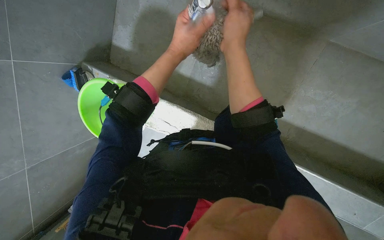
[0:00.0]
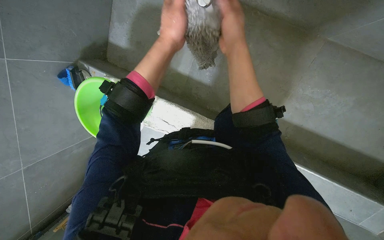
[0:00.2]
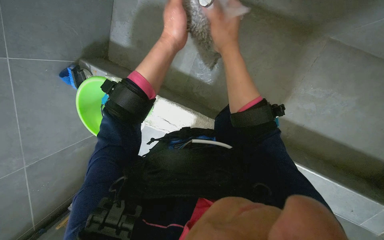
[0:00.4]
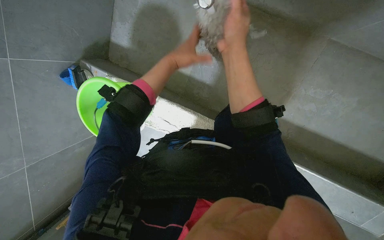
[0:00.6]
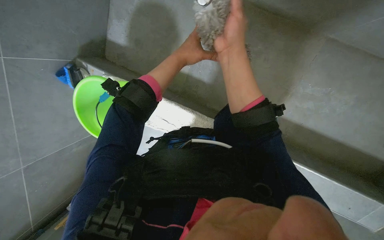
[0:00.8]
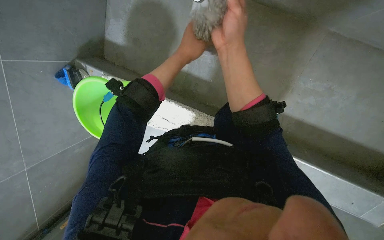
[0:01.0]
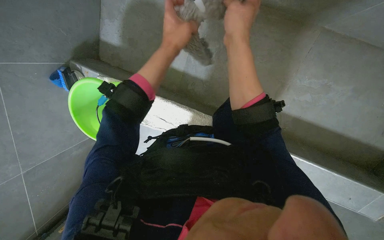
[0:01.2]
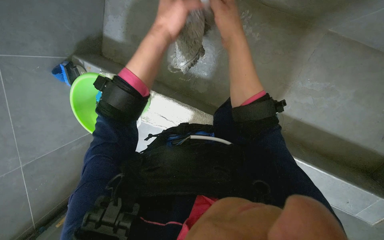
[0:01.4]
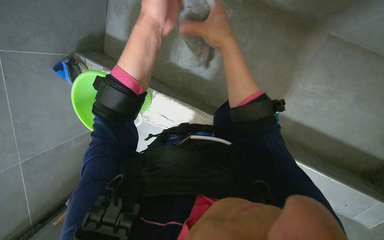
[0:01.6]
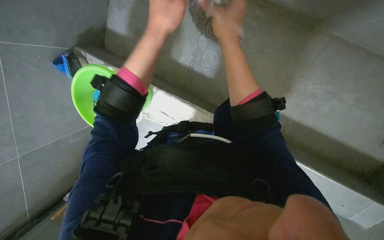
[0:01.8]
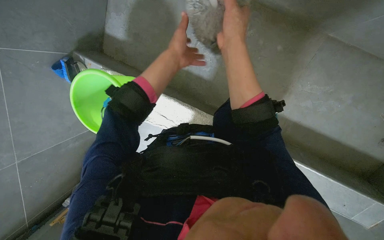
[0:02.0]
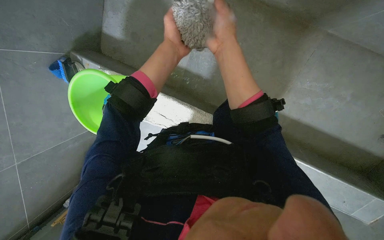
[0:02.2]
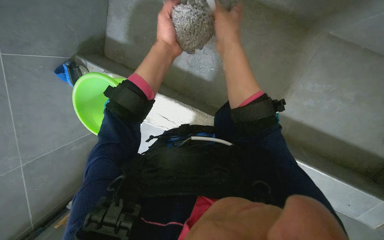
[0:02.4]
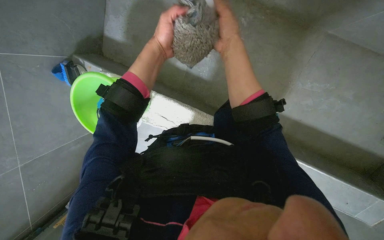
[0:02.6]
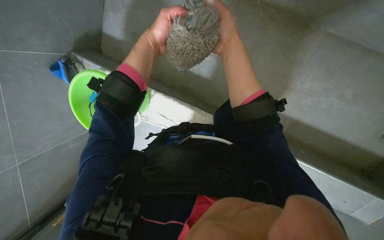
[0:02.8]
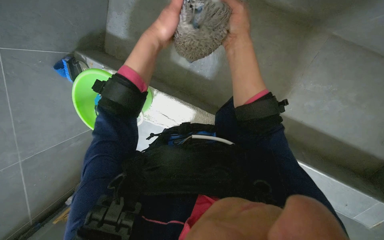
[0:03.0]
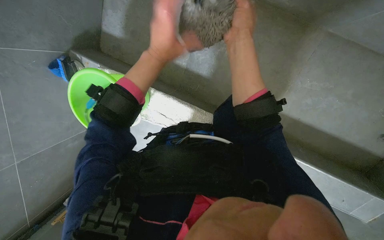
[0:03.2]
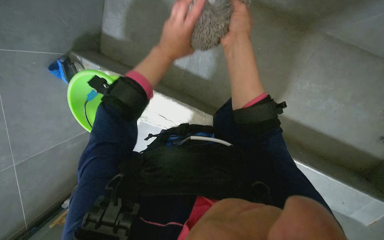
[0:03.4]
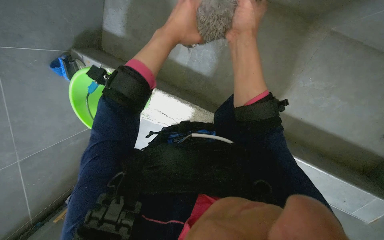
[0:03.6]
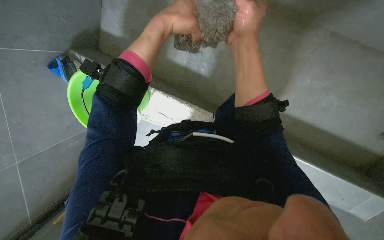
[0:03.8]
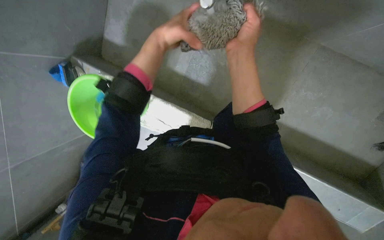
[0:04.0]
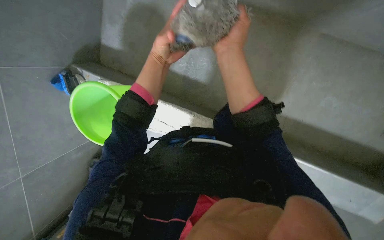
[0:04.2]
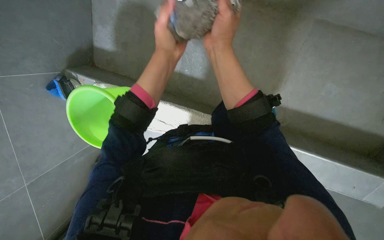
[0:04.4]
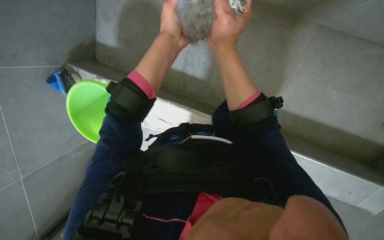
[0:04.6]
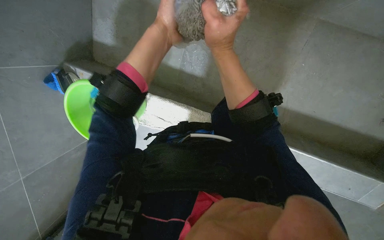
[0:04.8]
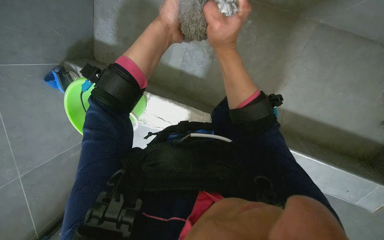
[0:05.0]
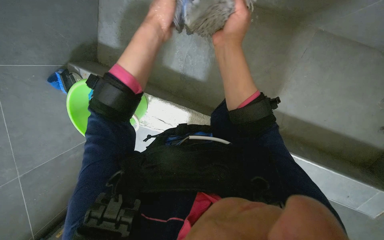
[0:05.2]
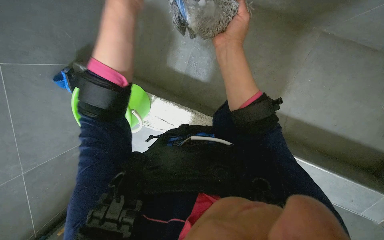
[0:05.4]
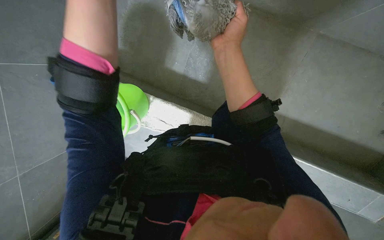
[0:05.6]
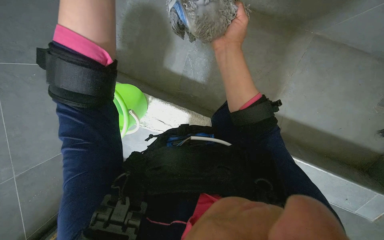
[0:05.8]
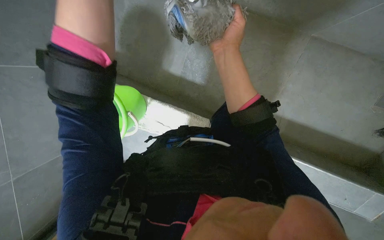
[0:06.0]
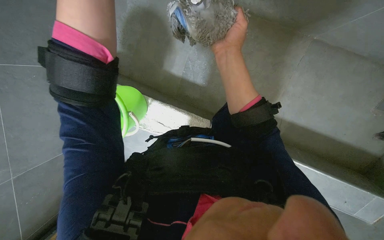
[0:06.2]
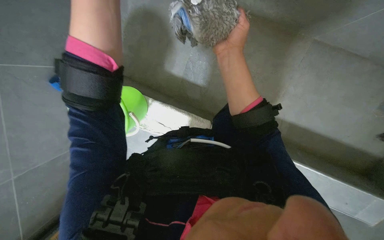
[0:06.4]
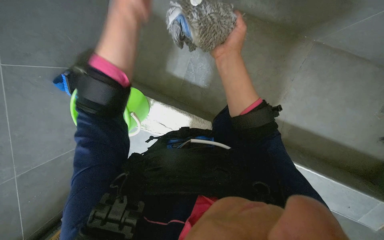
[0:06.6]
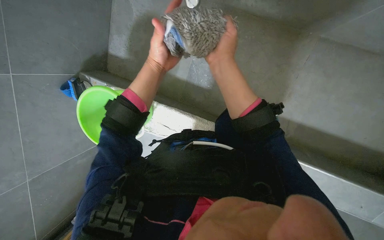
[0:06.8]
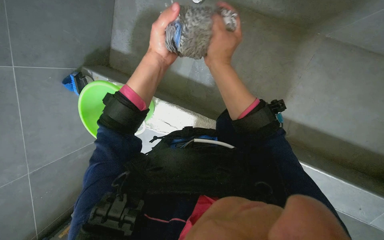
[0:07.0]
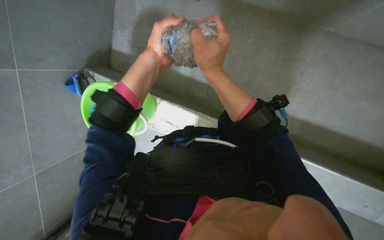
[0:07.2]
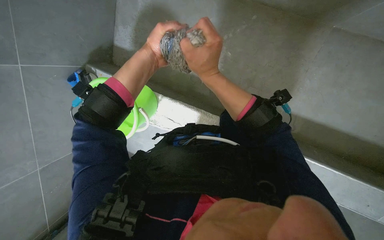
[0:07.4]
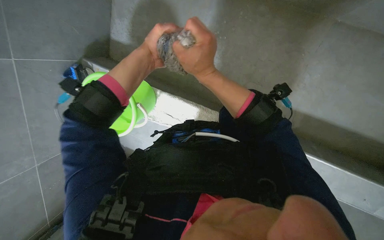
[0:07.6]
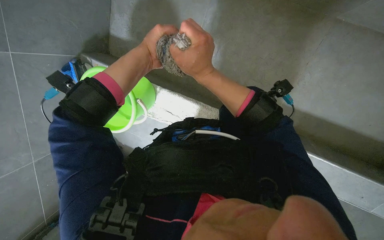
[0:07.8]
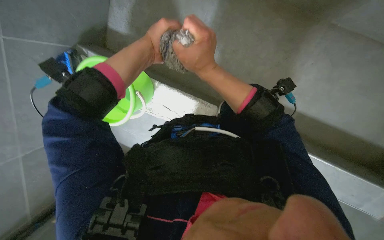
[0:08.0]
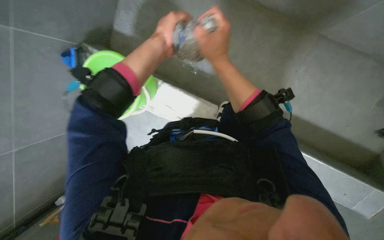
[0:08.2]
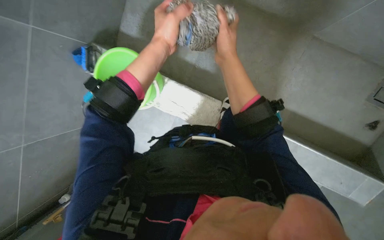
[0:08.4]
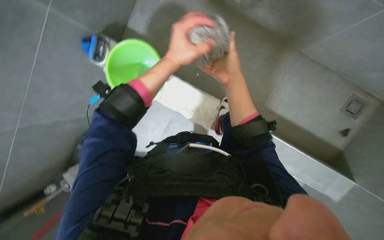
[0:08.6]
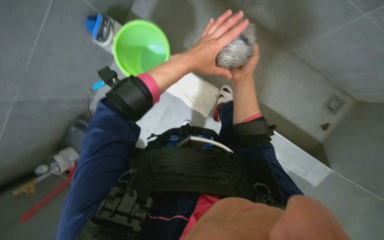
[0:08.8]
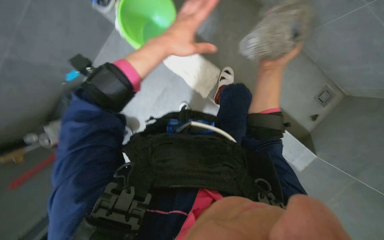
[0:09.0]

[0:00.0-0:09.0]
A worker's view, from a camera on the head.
Job: preparing cleaning supplies.
The whole recording: Rinsing and squeezing mop head. The worker rinses and squeezes the mop head under running water.
0:00.0 to 0:01.6: The left hand moves nearer and farther over roughly 15 cm, changing direction 2 times.
0:03.0 to 0:04.4: The hands work in one place, with small movements.
0:07.6 to 0:09.0: The right hand moves to the right, roughly 15 cm.

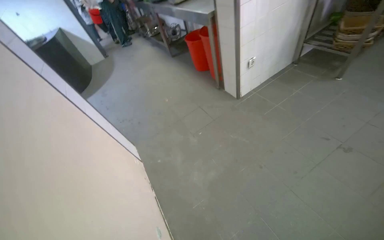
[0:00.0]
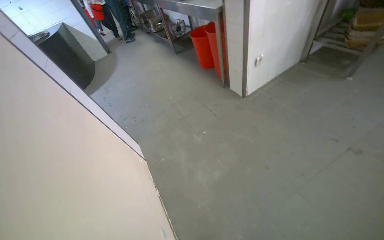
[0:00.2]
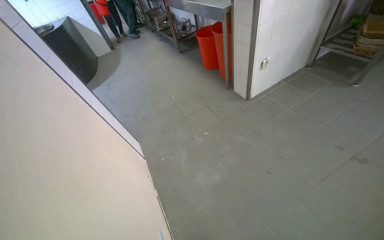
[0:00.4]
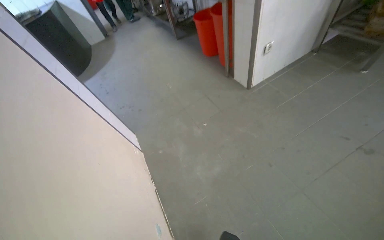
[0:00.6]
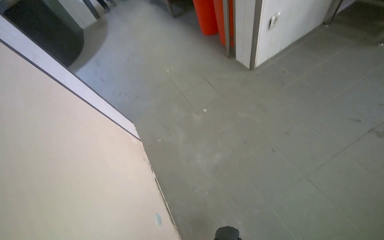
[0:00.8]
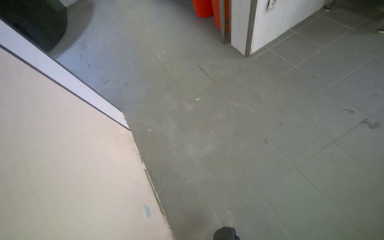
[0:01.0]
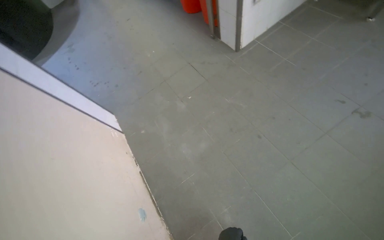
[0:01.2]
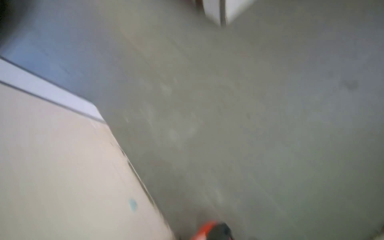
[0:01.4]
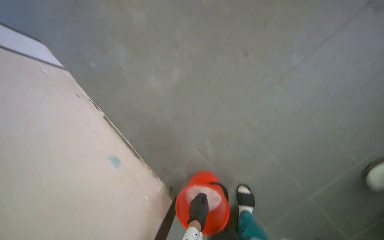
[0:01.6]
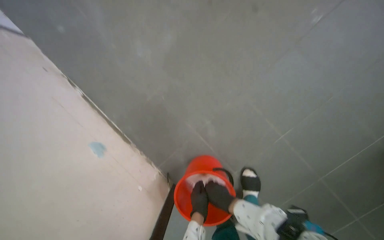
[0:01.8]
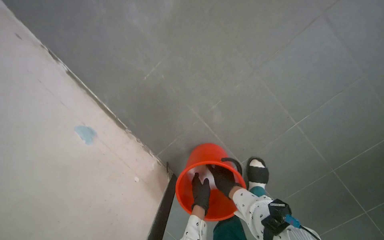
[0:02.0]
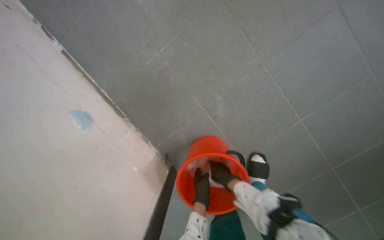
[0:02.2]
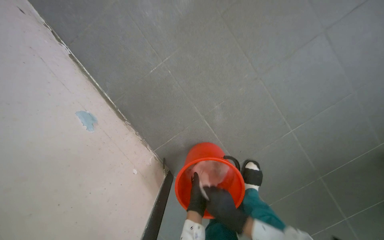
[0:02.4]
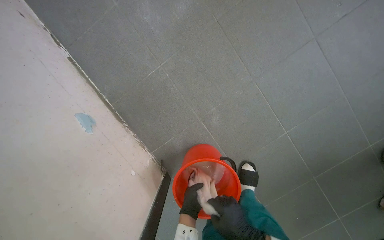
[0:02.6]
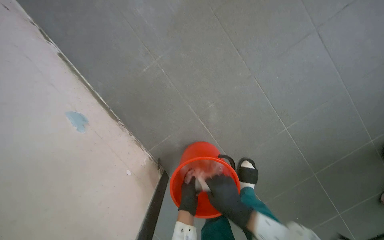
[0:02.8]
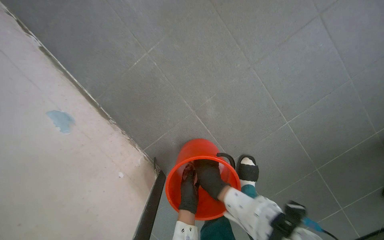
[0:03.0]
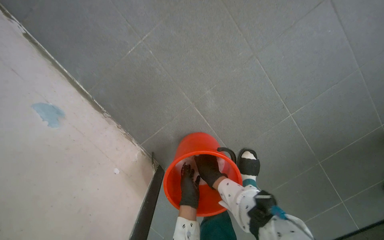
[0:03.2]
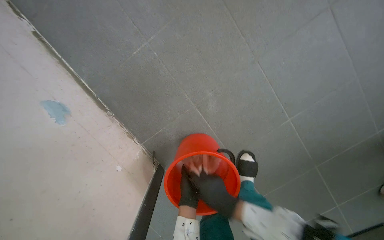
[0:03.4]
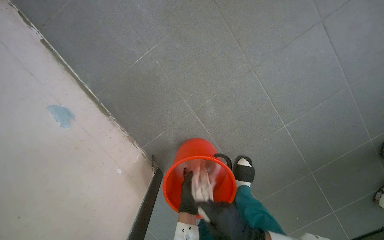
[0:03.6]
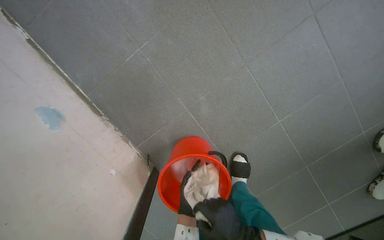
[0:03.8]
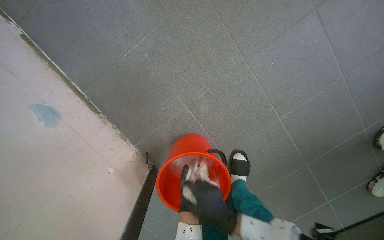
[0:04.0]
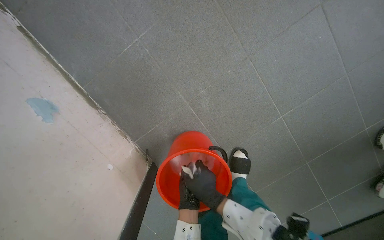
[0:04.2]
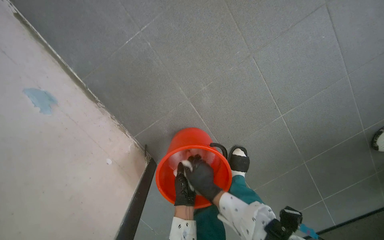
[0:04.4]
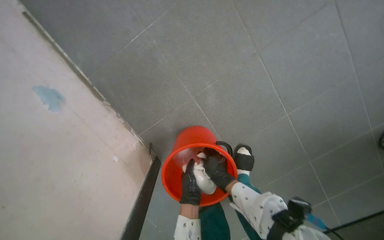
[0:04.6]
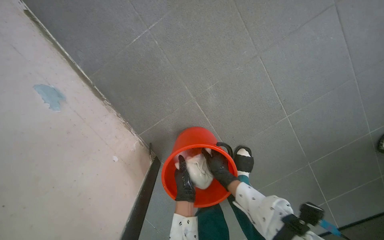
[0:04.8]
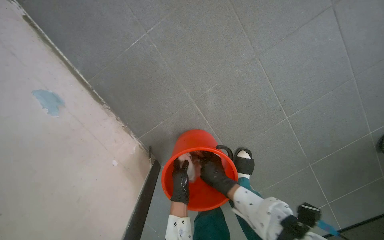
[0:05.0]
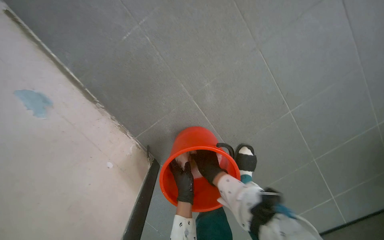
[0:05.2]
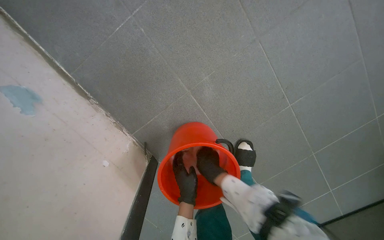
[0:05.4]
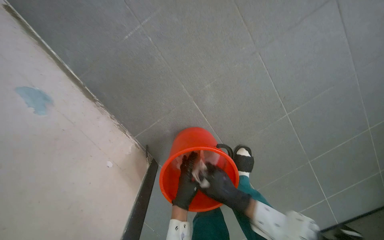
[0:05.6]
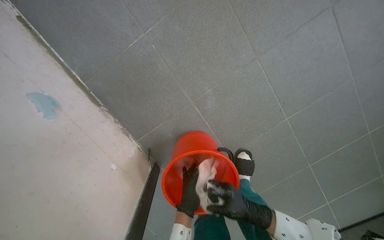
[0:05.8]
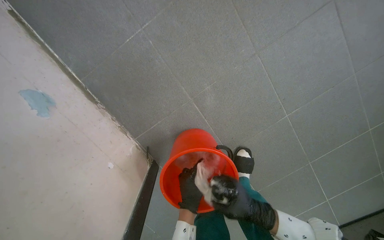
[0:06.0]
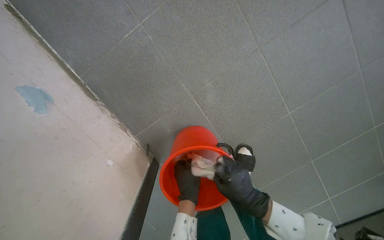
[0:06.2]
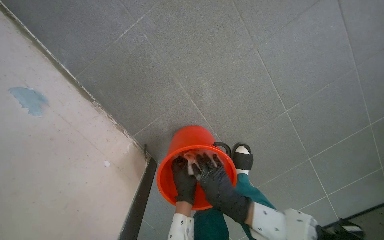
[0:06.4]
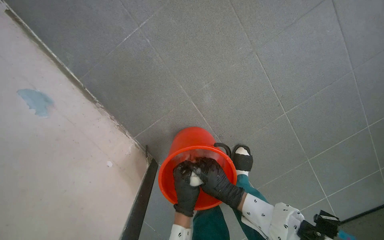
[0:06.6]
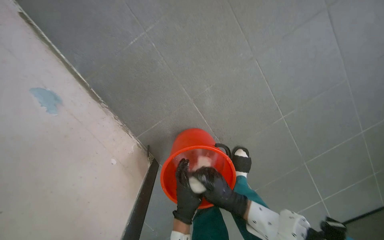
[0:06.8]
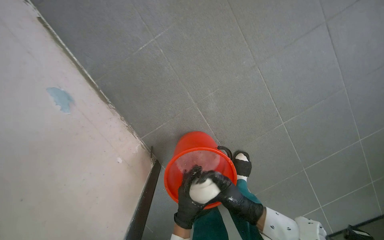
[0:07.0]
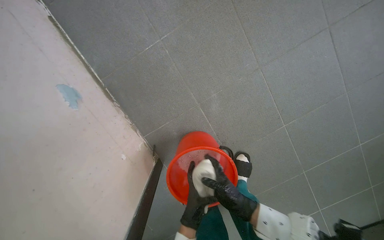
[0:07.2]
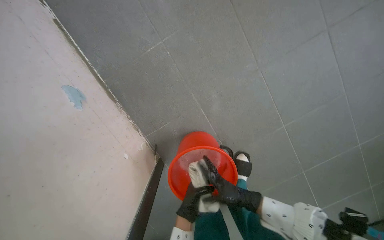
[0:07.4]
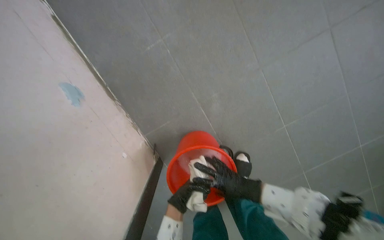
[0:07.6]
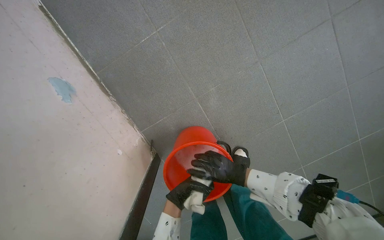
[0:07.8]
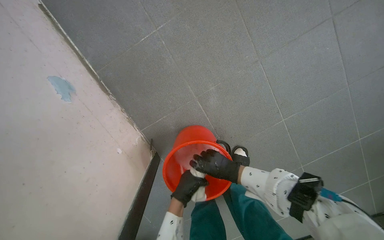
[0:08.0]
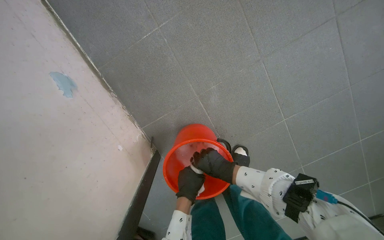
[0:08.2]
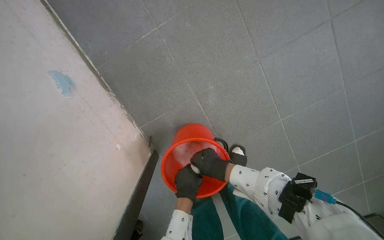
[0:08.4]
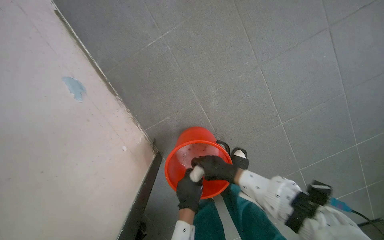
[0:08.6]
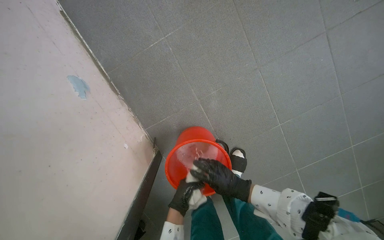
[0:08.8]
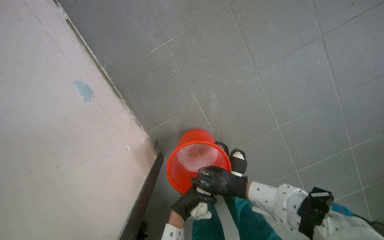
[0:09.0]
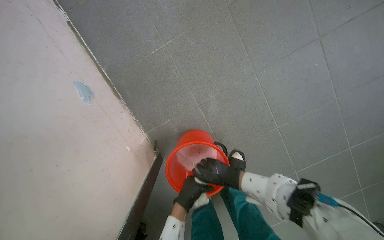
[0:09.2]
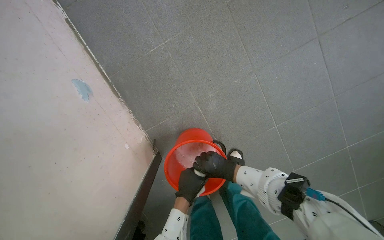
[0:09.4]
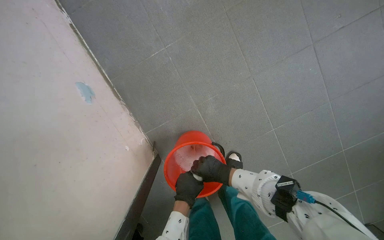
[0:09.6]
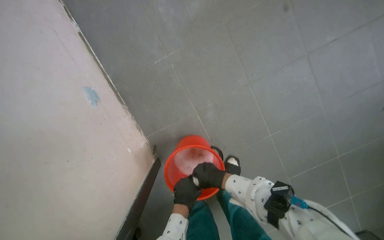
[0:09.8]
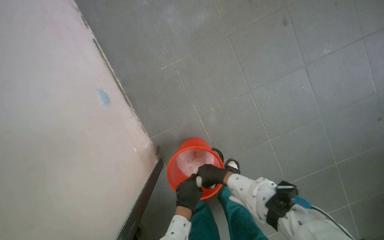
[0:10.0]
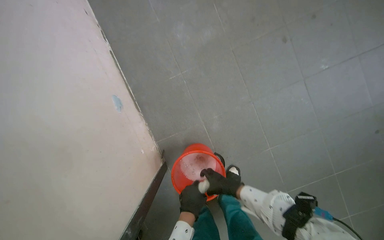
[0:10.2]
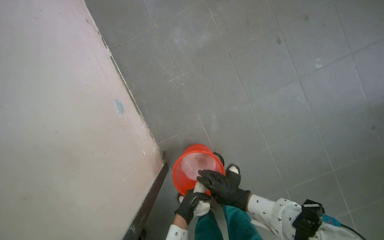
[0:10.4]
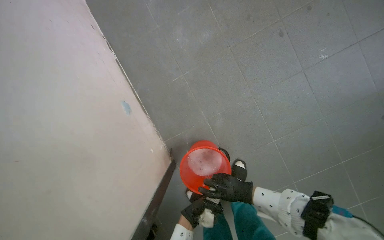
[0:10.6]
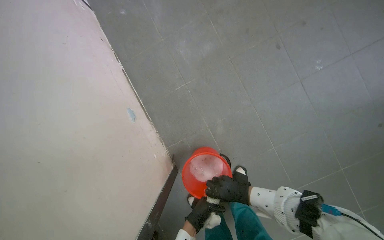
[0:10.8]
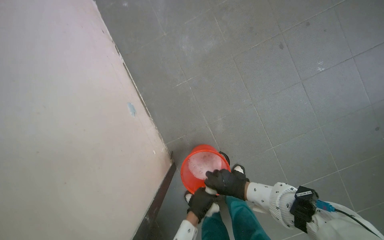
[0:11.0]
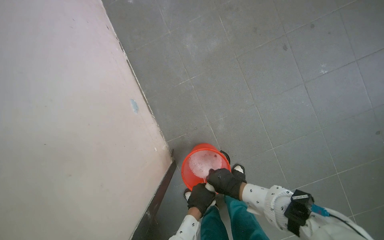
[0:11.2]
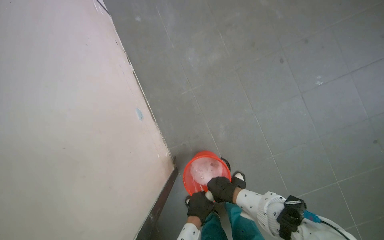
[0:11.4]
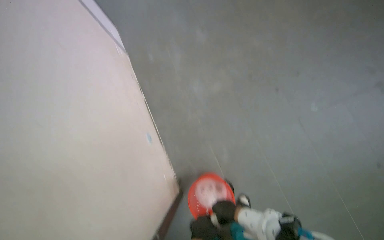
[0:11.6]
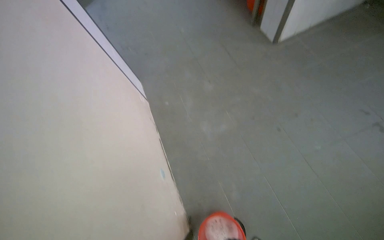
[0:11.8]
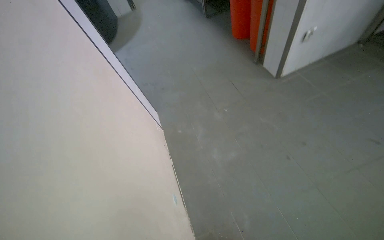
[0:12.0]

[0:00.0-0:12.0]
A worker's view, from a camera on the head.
Job: preparing cleaning supplies.
The whole recording: Wringing cleaning cloth. The worker wrings a cleaning cloth in a red bucket.
0:00.0 to 0:01.6: The wearer moves roughly 40 cm. The wearer looks some 40 degrees further downward.
0:04.4 to 0:06.0: The right hand heads to the right, covering about 10 cm.
0:06.0 to 0:07.6: The left hand travels down the picture and back again, about 15 cm each way.
0:07.6 to 0:09.0: The left hand moves some 10 cm nearer to the camera and comes back.
0:10.4 to 0:12.0: The wearer looks roughly 35 degrees further upward.
